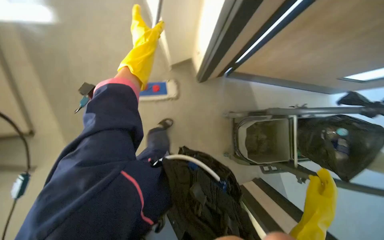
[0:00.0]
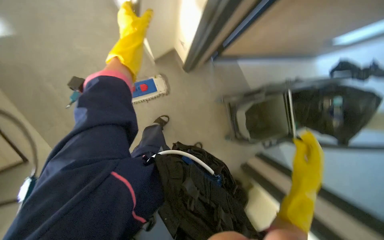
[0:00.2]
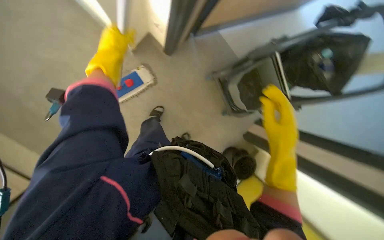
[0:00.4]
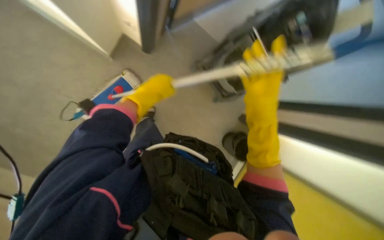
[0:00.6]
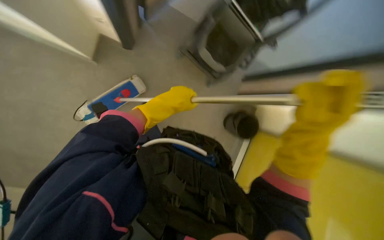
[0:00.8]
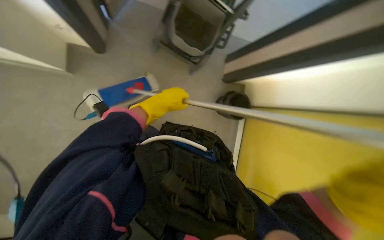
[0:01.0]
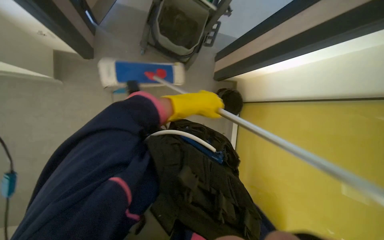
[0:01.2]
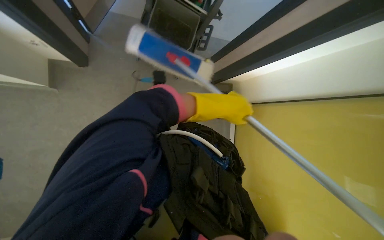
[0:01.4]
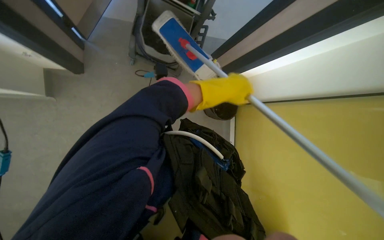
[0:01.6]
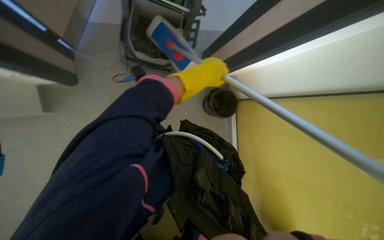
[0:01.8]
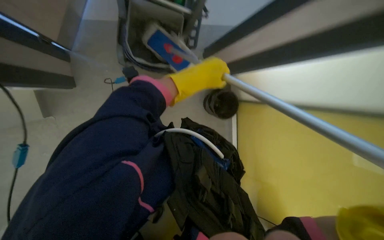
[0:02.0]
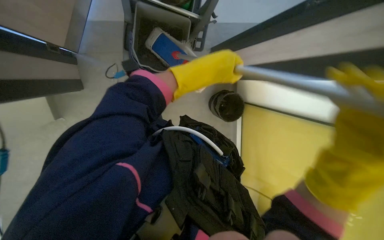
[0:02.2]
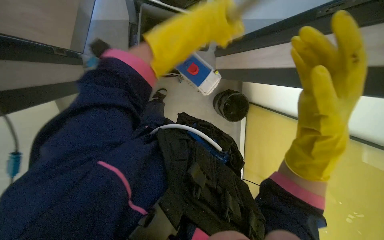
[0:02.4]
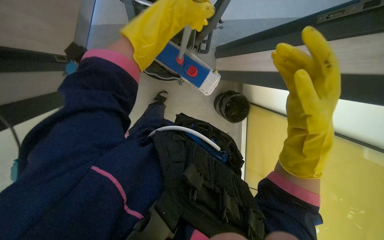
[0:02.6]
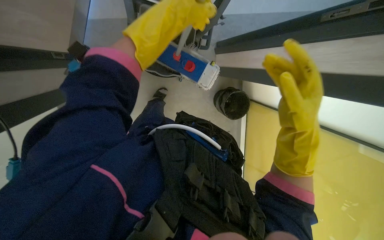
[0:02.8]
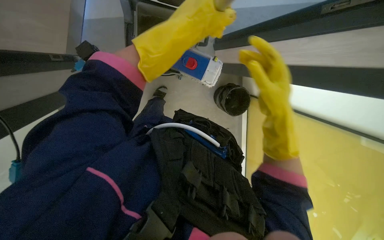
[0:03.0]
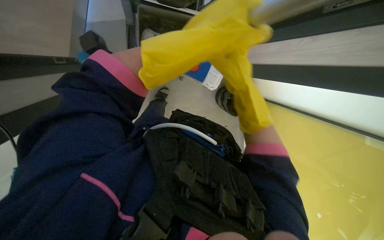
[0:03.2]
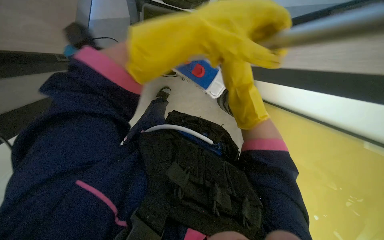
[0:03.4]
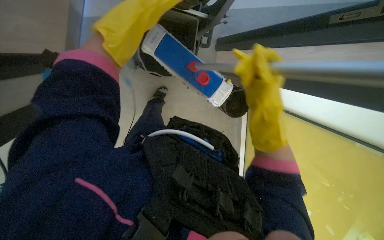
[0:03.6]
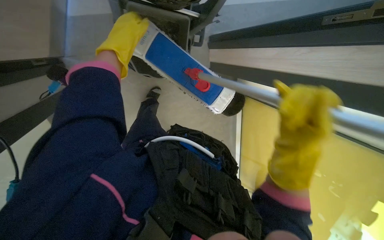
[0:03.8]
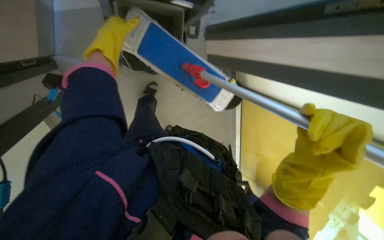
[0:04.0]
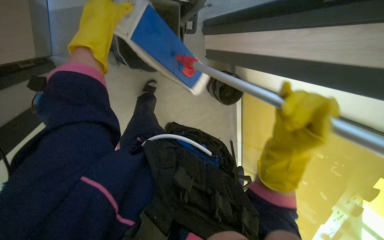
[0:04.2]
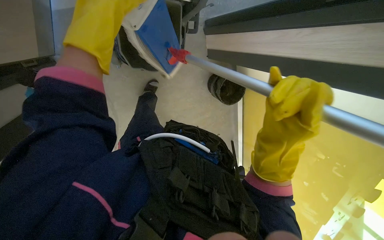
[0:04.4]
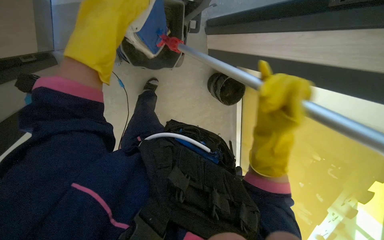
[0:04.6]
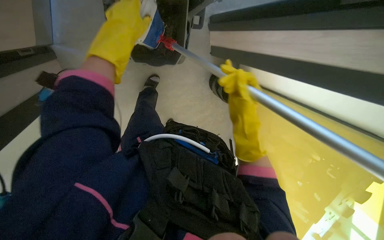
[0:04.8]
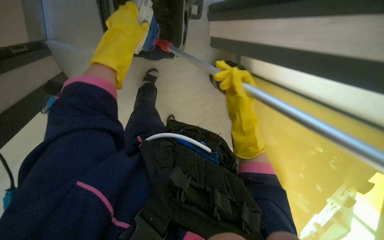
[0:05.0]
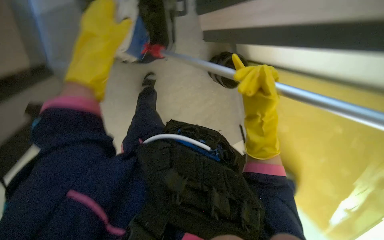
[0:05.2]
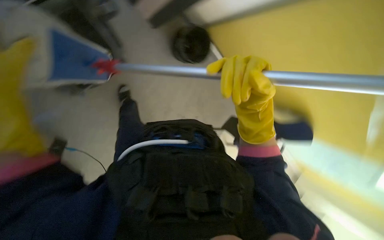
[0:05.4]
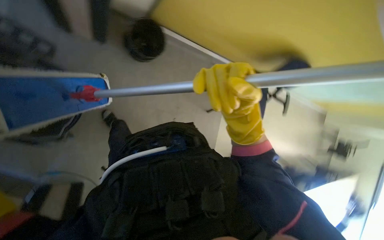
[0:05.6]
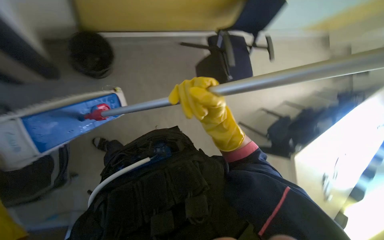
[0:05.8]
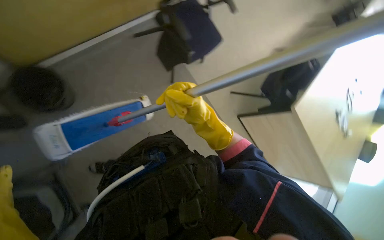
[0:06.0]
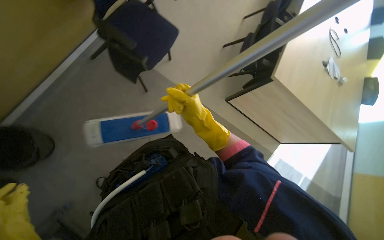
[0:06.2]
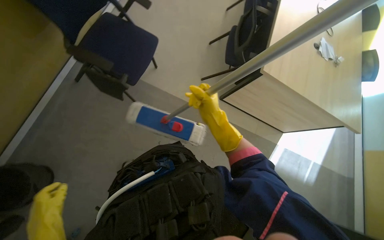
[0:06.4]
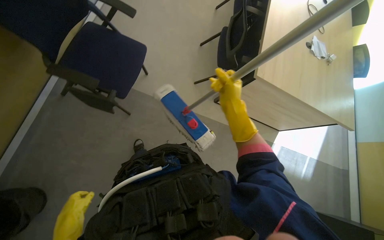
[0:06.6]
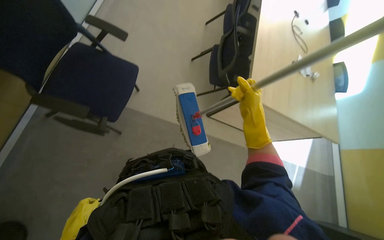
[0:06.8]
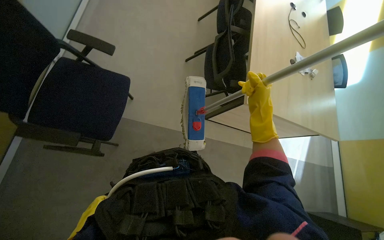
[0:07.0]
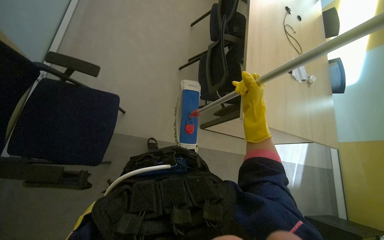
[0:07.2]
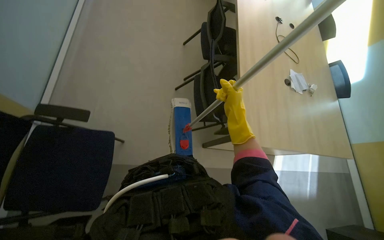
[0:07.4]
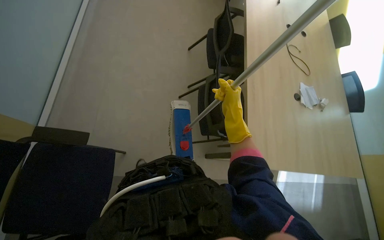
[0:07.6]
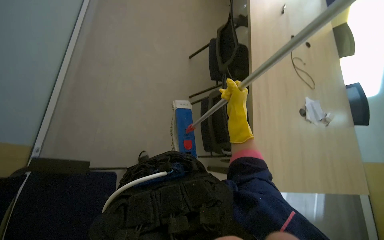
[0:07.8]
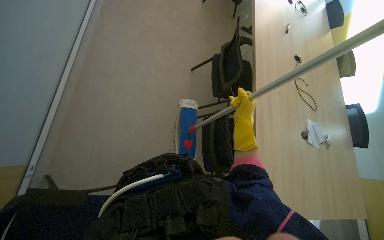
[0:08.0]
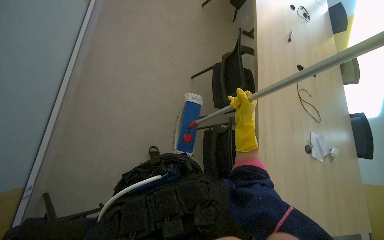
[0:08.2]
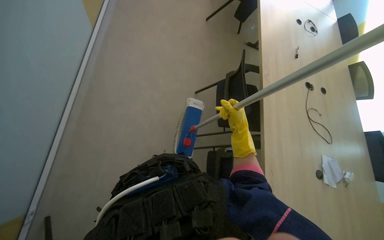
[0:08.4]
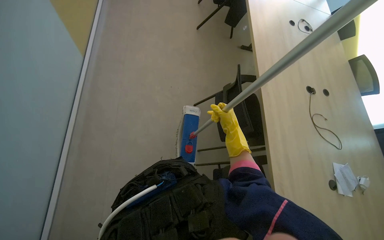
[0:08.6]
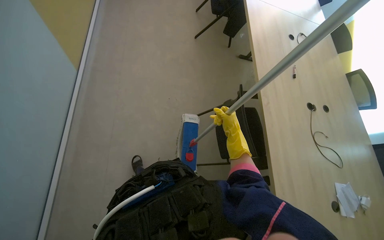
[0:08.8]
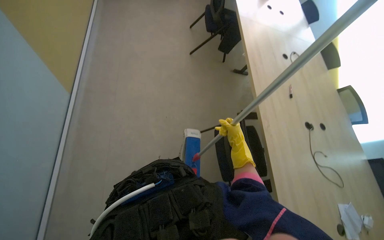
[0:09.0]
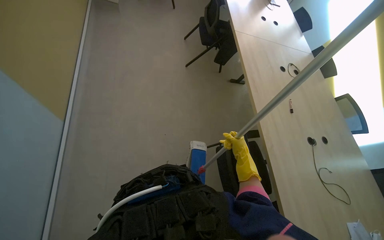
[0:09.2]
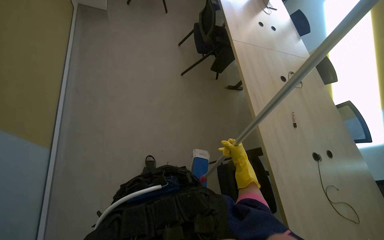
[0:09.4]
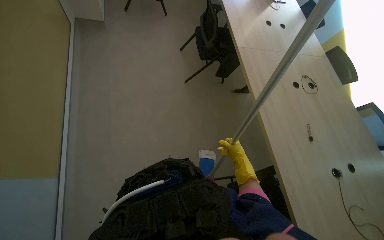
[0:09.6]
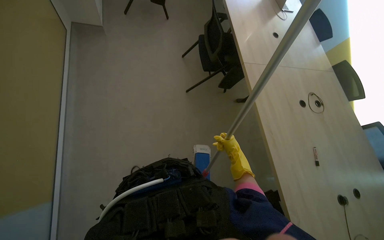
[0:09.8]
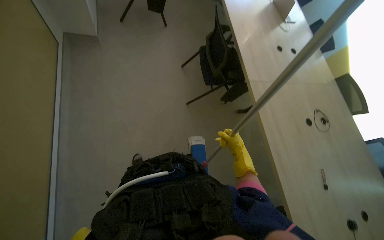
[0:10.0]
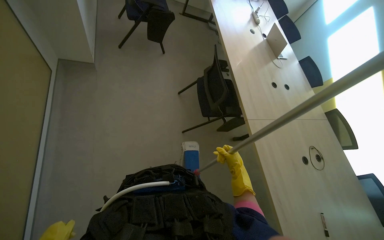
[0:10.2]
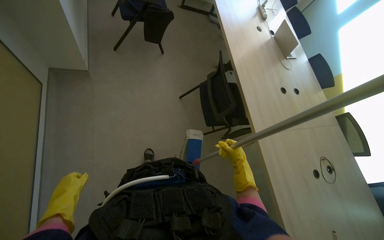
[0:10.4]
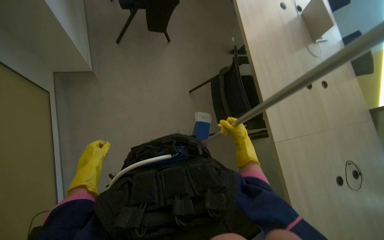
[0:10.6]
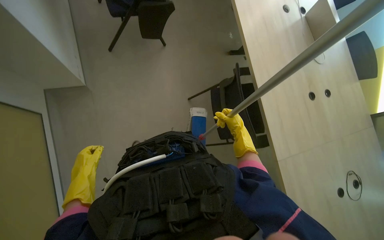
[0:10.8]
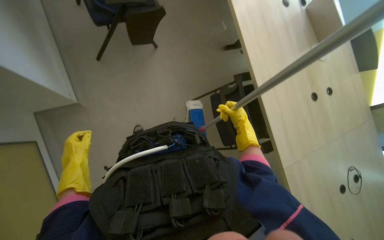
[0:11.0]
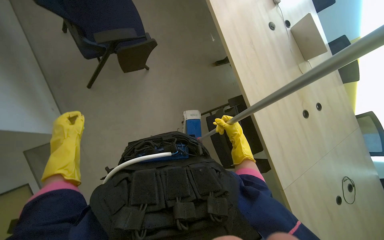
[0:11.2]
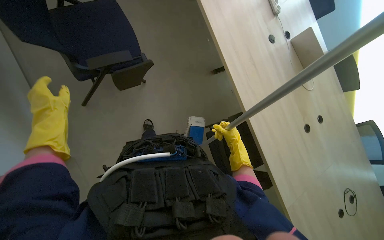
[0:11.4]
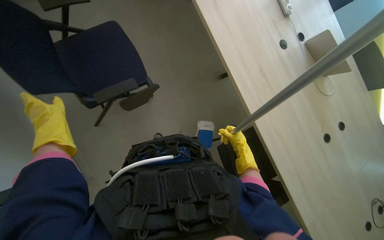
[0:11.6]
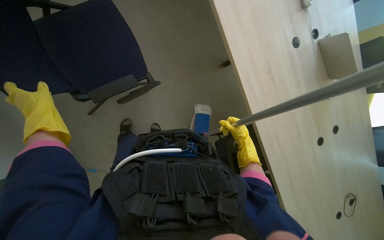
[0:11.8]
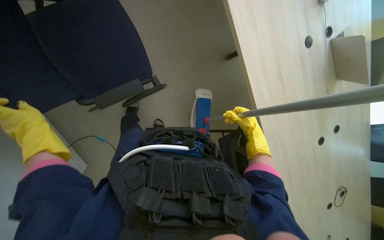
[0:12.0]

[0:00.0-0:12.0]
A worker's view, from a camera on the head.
Job: mopping floor.
The whole recording: Mopping office floor. The worker mops the office floor, moving chairs as needed.
0:00.0 to 0:01.6: The wearer looks some 25 degrees further downward. The scene turns approximately 65 degrees counterclockwise in the picture.
0:01.6 to 0:03.0: The left hand travels to the left by some 10 cm.
0:03.0 to 0:04.4: The right hand heads nearer to the camera, covering roughly 10 cm, and reaches approximately 10 cm down the picture, then returns.
0:04.4 to 0:06.0: The scene turns roughly 45 degrees counterclockwise in the picture.
0:06.0 to 0:07.6: The wearer moves roughly 1 m. The scene rotates counterclockwise by approximately 25 degrees.
0:07.6 to 0:09.0: The camera travels approximately 1 m.
0:09.0 to 0:10.4: The camera travels about 1.5 m.
0:10.4 to 0:12.0: The camera travels roughly 50 cm. The view tilts some 15 degrees downward.

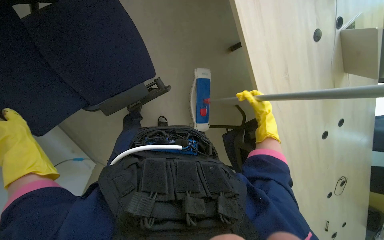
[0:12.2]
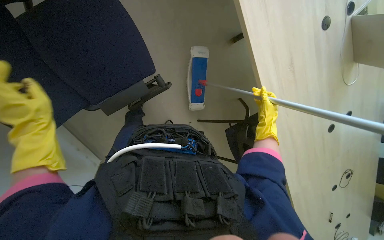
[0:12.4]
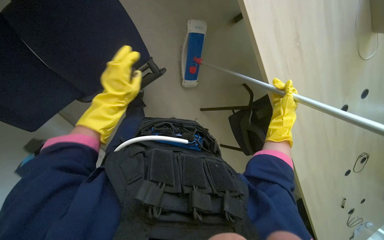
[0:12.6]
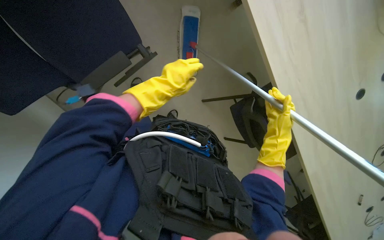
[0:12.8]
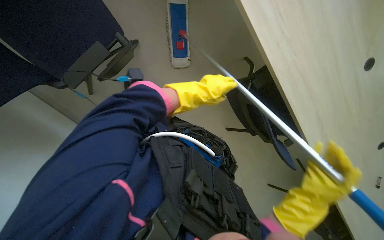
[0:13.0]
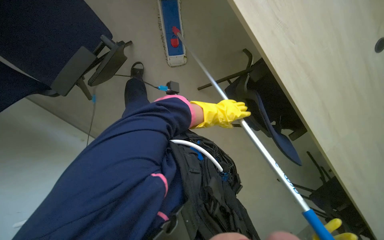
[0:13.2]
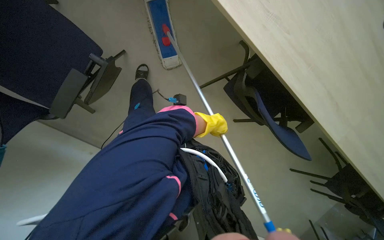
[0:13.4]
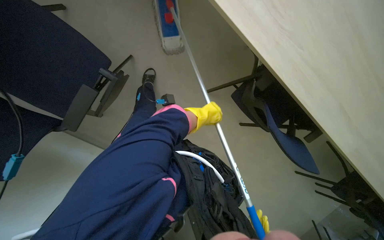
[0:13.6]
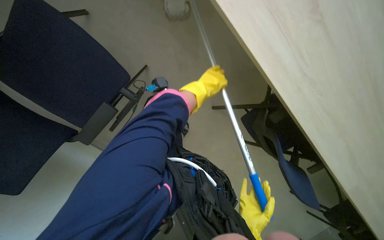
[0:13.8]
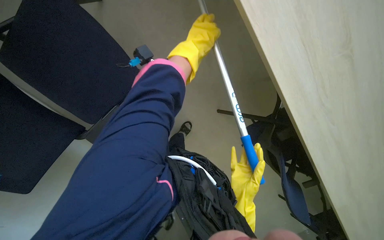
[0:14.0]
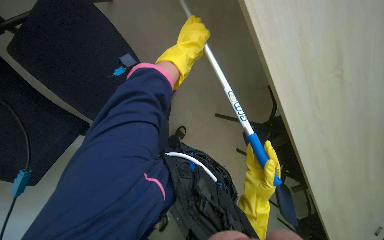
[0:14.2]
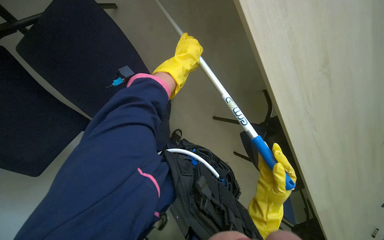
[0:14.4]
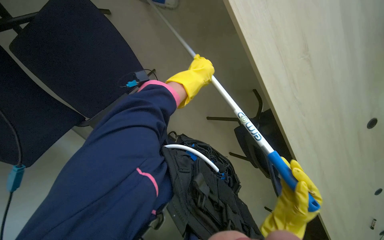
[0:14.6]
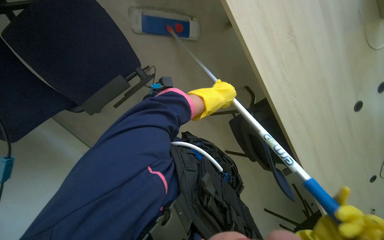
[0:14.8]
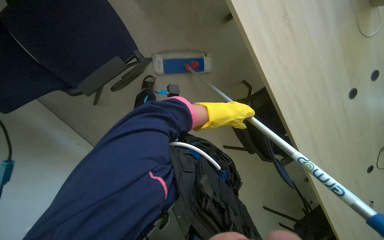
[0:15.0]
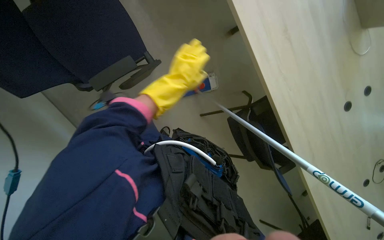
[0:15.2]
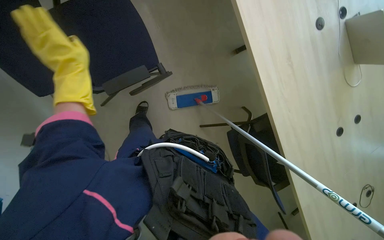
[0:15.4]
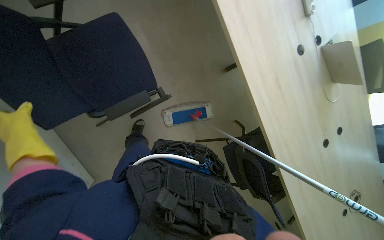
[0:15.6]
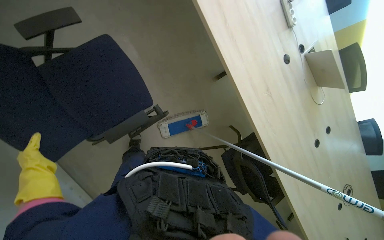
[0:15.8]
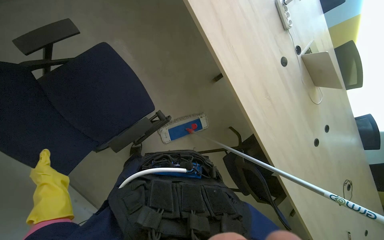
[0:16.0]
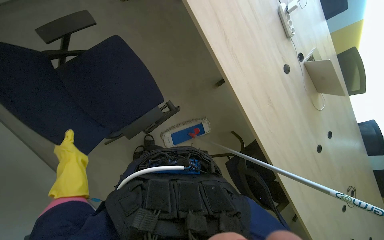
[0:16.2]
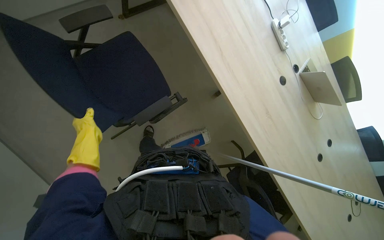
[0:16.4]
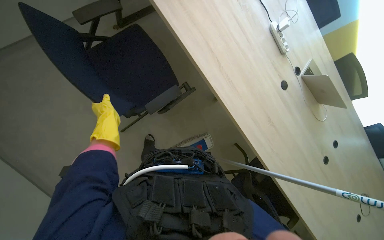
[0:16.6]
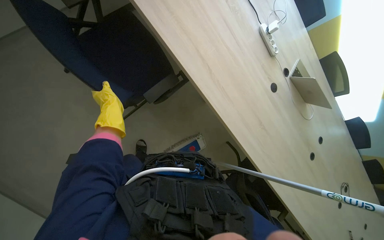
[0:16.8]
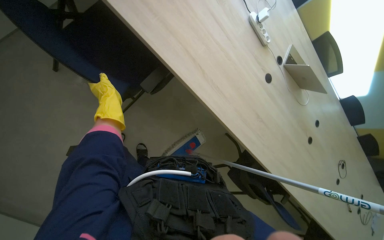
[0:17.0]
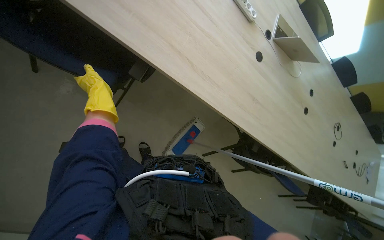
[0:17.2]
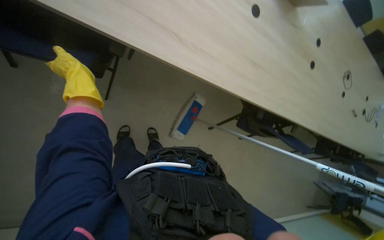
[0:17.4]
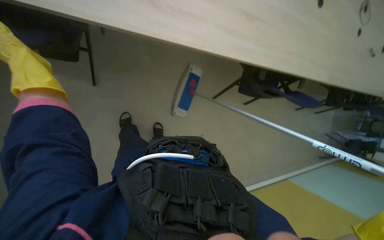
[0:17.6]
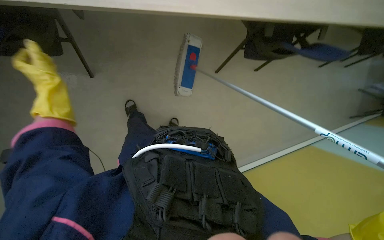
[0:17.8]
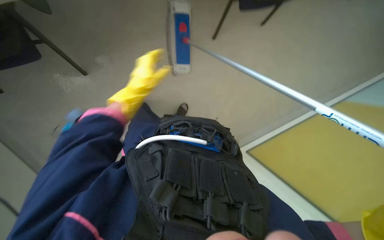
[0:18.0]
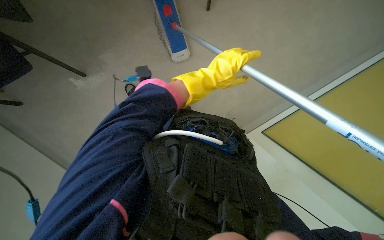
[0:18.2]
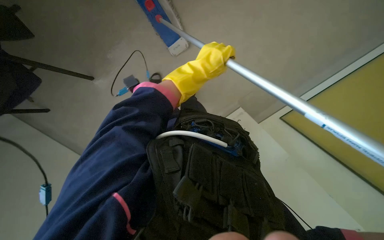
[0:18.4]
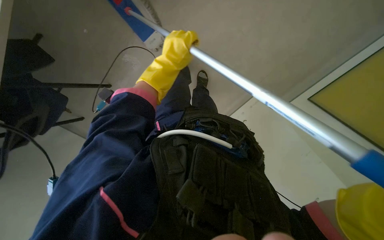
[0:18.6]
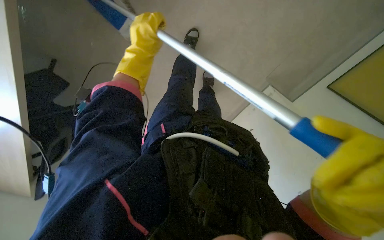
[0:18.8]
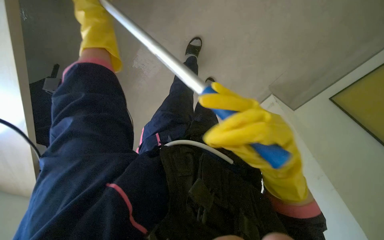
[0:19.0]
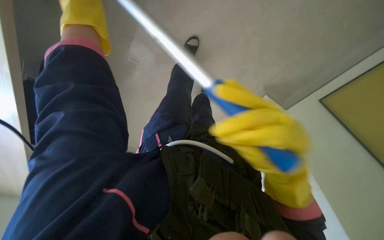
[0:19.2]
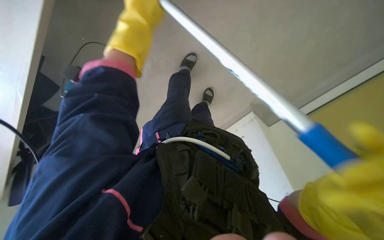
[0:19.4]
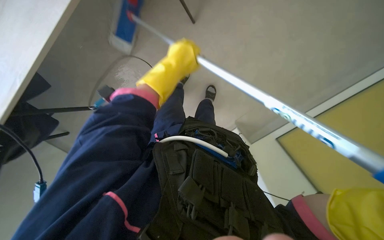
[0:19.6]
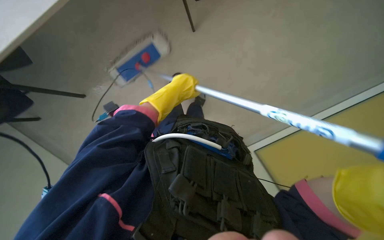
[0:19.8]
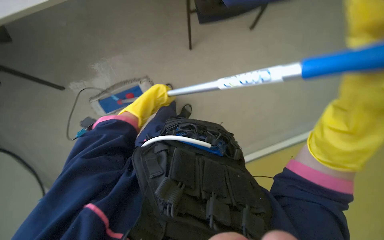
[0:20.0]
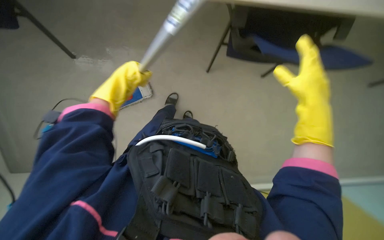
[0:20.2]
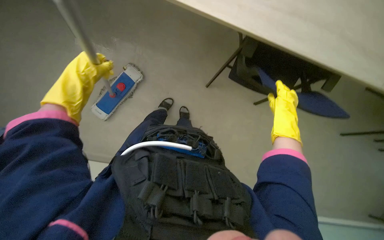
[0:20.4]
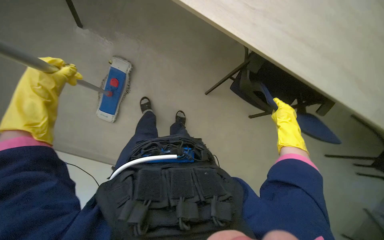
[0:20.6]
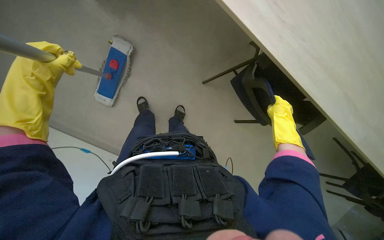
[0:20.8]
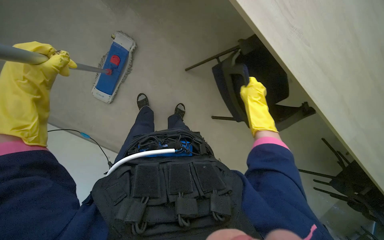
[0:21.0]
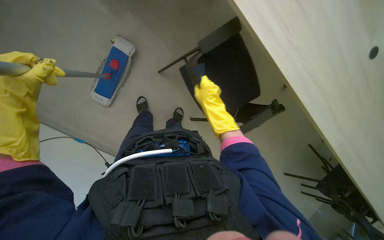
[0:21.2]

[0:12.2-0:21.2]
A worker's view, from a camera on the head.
Job: mopping floor.
The whole recording: Mopping office floor. The worker mops the office floor, moving chairs as needed.
0:12.2 to 0:13.8: The camera travels about 40 cm. The scene turns roughly 40 degrees clockwise in the picture.
0:15.2 to 0:16.6: The wearer looks approximately 15 degrees further upward.
0:16.6 to 0:18.2: The wearer looks about 55 degrees further downward. The scene turns roughly 60 degrees counterclockwise in the picture.
0:18.2 to 0:19.8: The camera travels about 40 cm.
